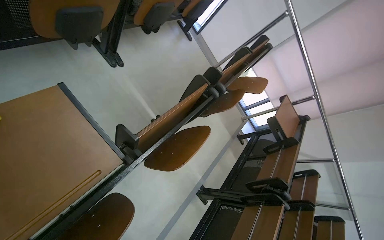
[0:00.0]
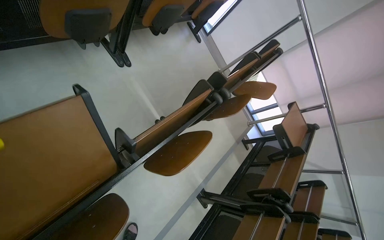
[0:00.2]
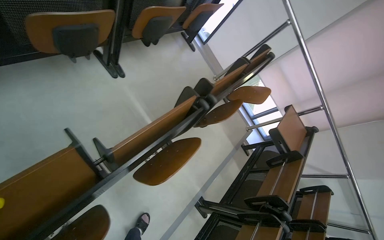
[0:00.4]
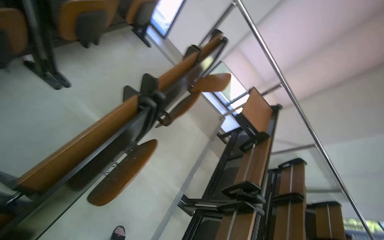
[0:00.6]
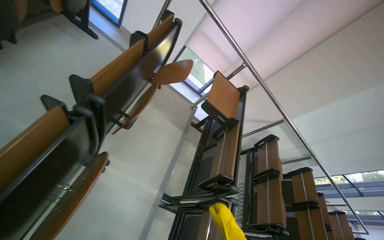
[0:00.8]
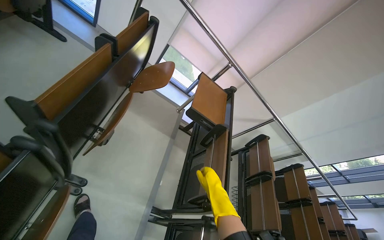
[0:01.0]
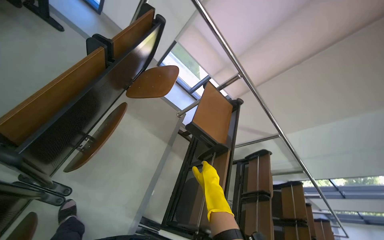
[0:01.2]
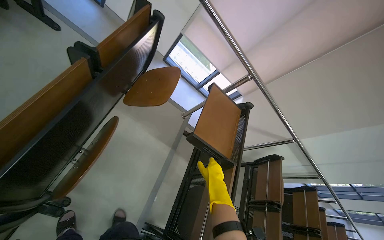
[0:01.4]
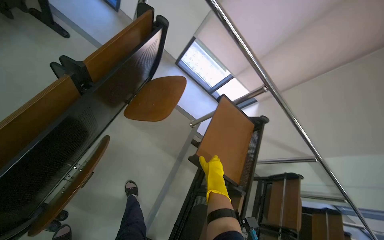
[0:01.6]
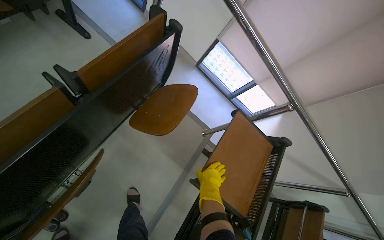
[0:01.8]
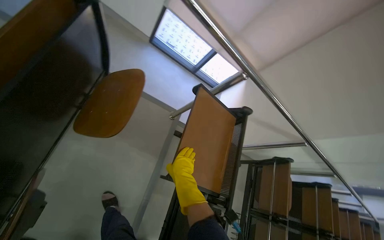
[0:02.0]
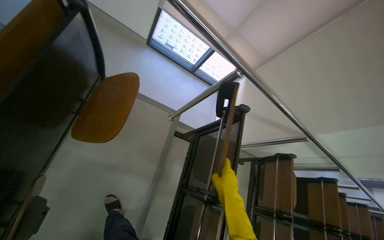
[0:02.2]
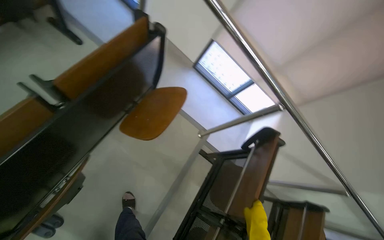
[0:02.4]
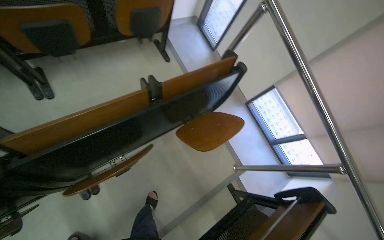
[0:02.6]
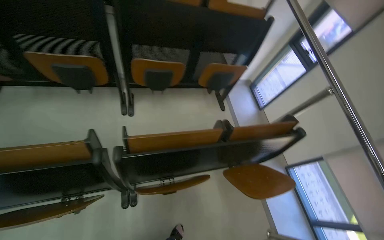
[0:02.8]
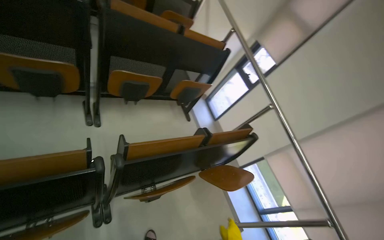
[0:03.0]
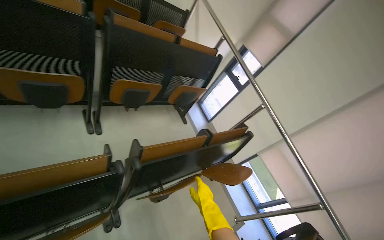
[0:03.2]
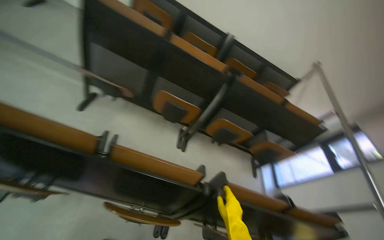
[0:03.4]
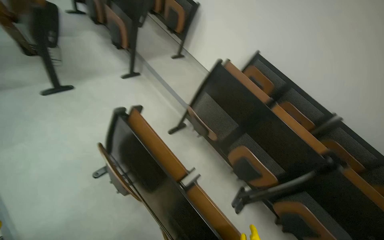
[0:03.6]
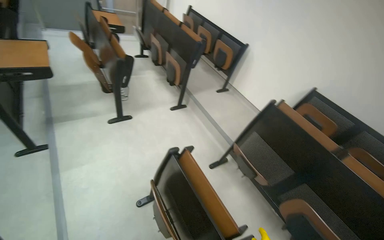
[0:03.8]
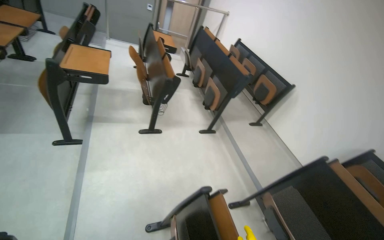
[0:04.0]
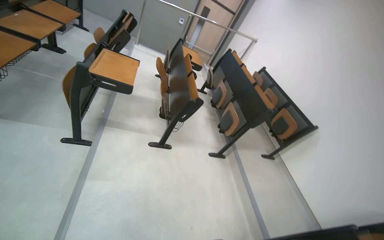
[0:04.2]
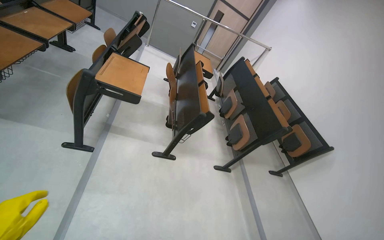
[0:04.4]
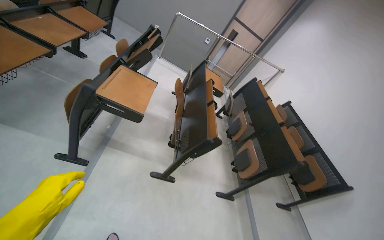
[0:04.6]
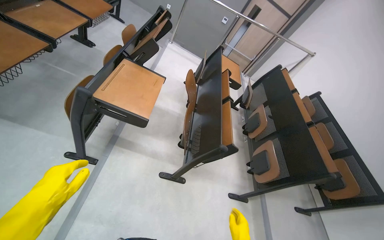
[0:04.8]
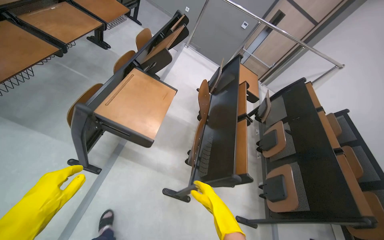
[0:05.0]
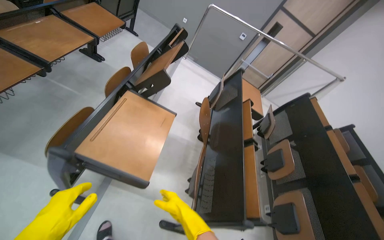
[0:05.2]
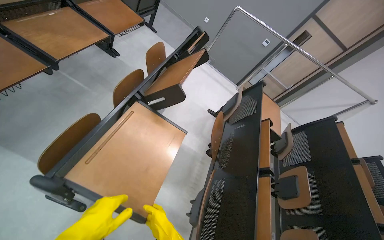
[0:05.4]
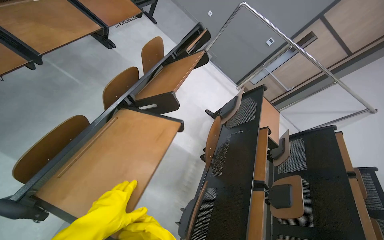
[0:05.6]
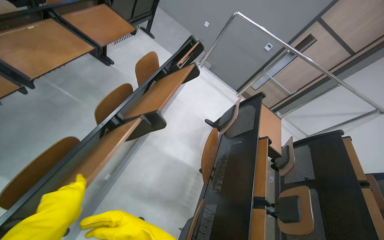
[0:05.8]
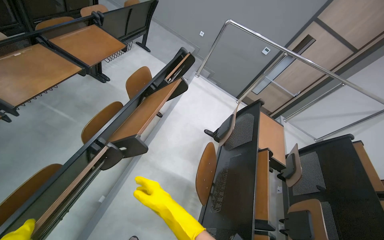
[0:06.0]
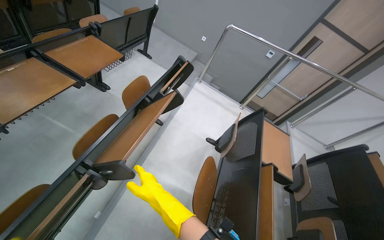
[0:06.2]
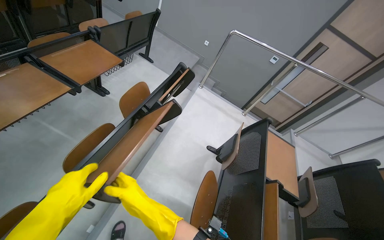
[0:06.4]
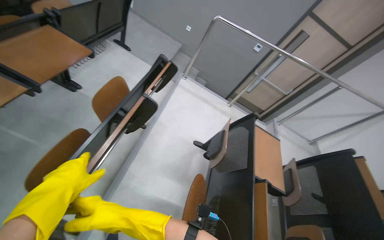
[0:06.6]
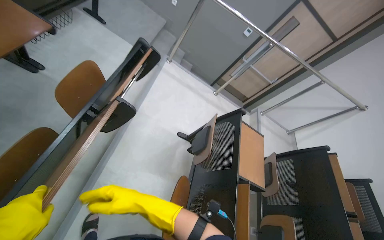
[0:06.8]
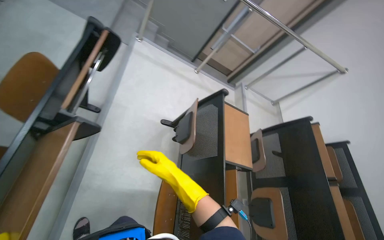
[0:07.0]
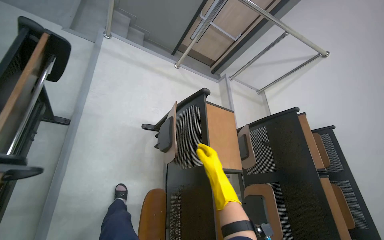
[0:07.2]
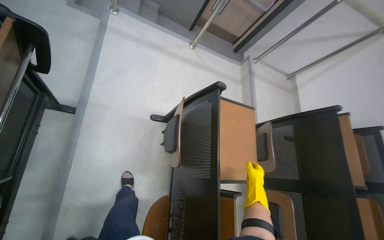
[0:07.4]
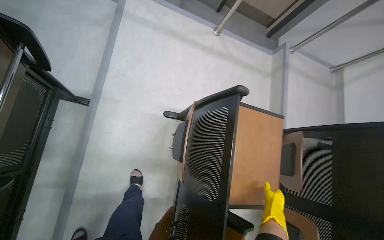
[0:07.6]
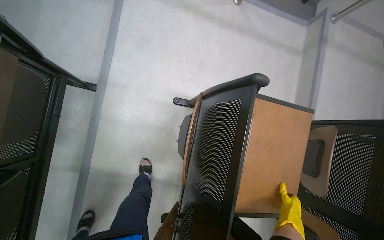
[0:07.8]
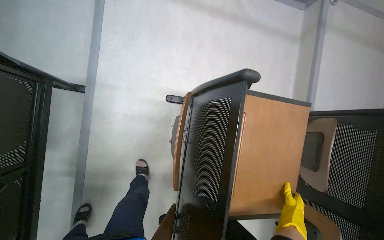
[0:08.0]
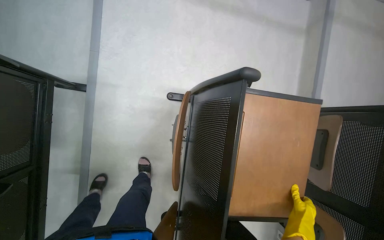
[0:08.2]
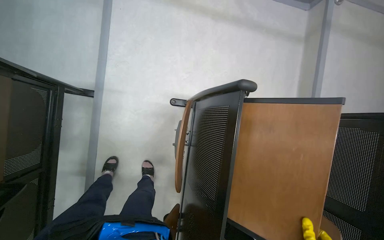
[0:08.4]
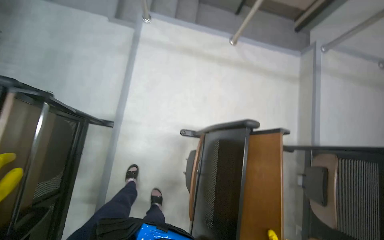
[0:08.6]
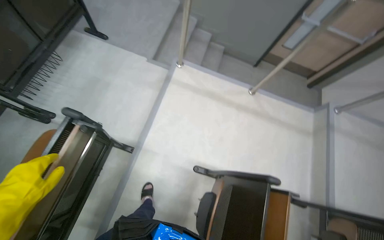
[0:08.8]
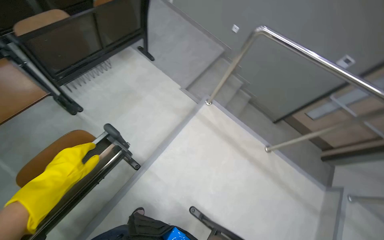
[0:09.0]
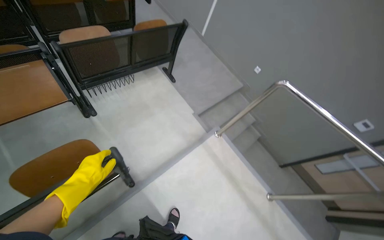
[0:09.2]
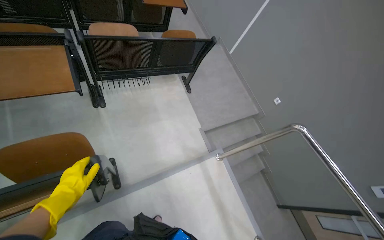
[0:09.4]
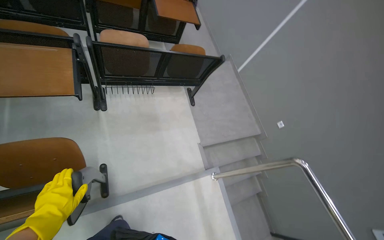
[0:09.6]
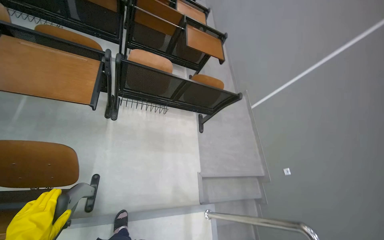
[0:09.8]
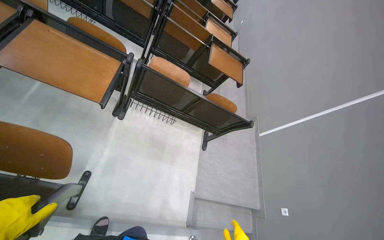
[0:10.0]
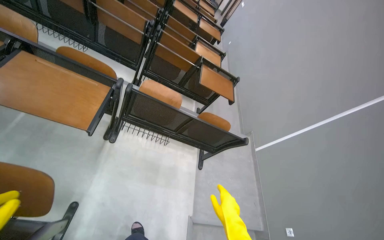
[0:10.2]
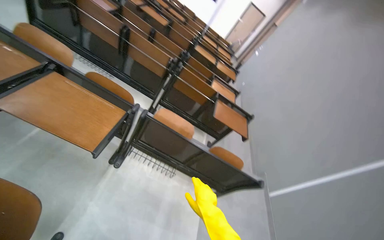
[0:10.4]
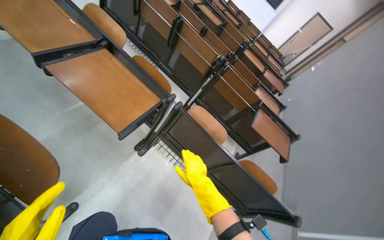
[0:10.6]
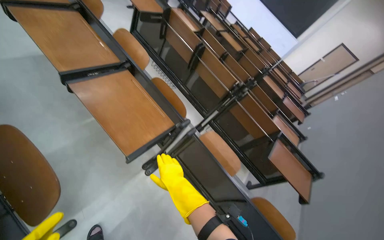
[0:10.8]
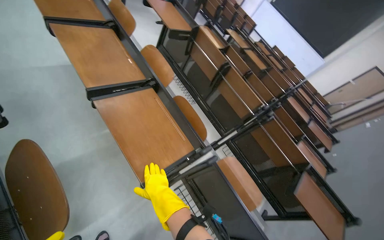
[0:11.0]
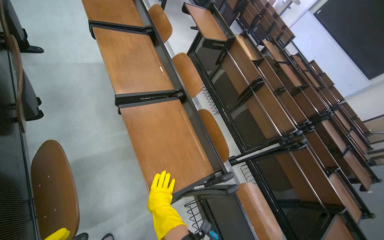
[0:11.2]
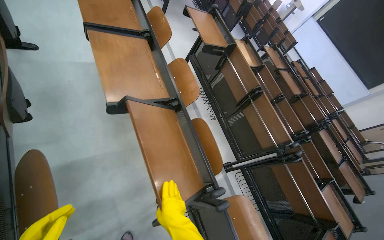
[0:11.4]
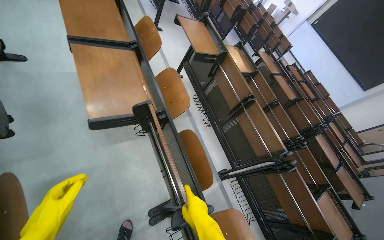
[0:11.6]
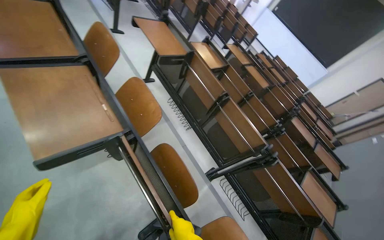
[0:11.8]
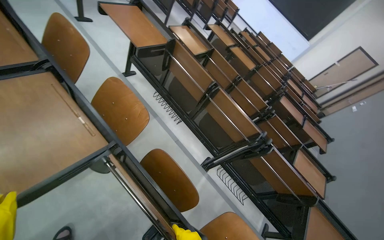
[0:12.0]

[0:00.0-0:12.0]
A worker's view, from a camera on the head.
Job: organizing items.
The whole recording: Closing lecture hall desks. The worker closes the foldable desks in the lecture hall.
0.0 to 1.6 s: The camera travels some 1 m.
1.6 to 3.0 s: The wearer moves some 40 cm. The head turns to the left by roughly 45 degrees. The camera pitches upward, by roughly 30 degrees.
3.0 to 4.4 s: The camera is carried approximately 1 m. The wearer's head swings approximately 100 degrees to the left. The camera pitches upward, by roughly 50 degrees.
4.4 to 6.0 s: The camera travels approximately 1.5 m. The head rotates approximately 20 degrees to the left.
6.0 to 7.6 s: The wearer moves some 1 m. The wearer looks some 35 degrees further downward.
7.6 to 9.0 s: The wearer looks approximately 30 degrees further to the left. The view tilts approximately 20 degrees upward.
9.0 to 10.4 s: The head travels some 50 cm. The head turns to the left by some 65 degrees. The camera pitches upward, by approximately 45 degrees.
10.4 to 12.0 s: The head travels some 70 cm. The wearer looks roughly 25 degrees further to the left.

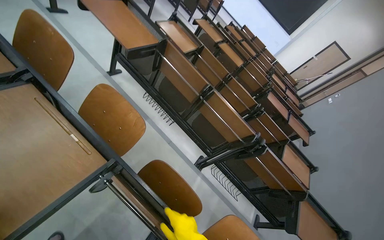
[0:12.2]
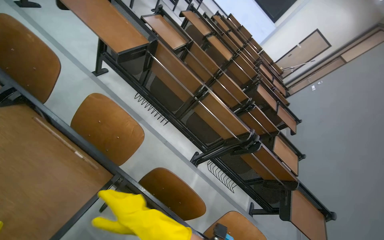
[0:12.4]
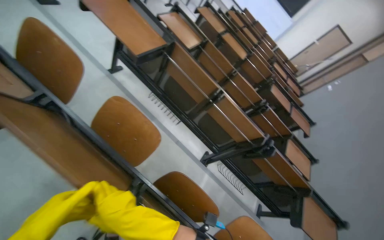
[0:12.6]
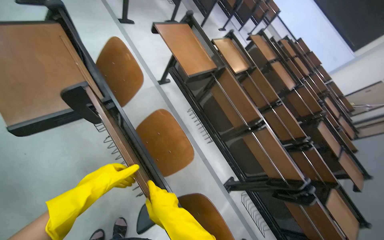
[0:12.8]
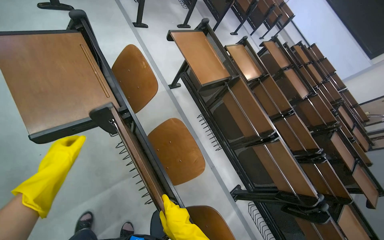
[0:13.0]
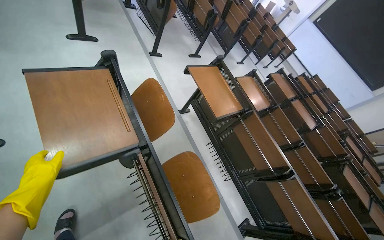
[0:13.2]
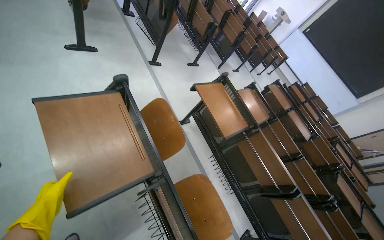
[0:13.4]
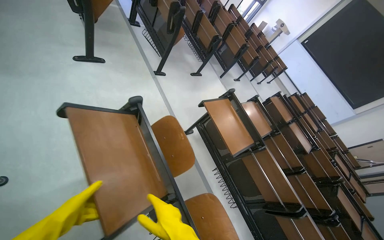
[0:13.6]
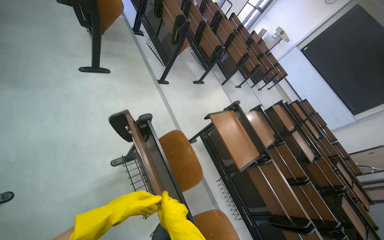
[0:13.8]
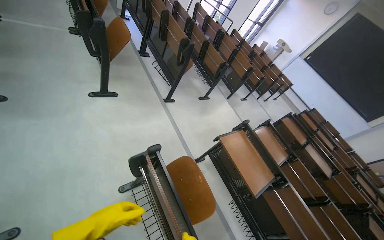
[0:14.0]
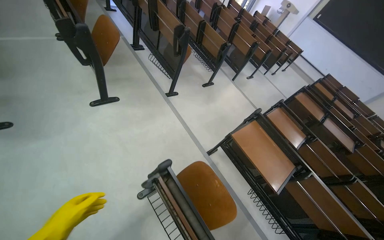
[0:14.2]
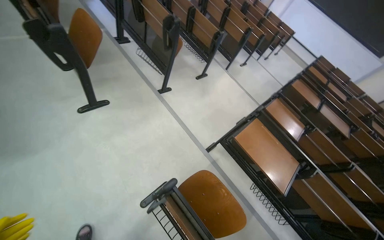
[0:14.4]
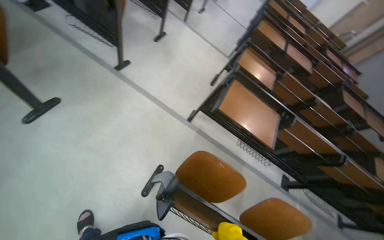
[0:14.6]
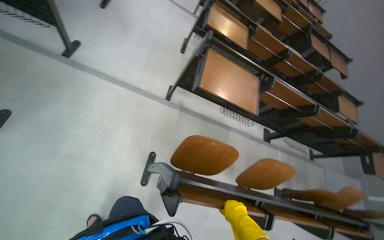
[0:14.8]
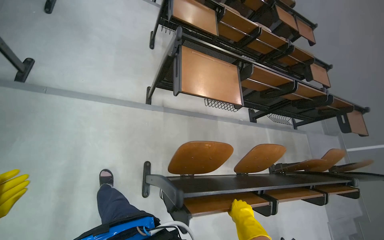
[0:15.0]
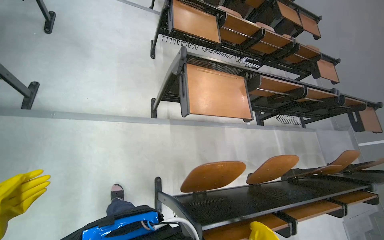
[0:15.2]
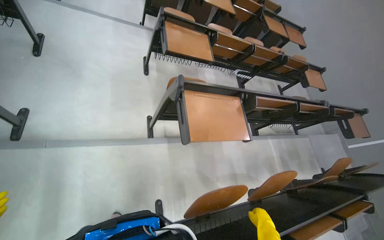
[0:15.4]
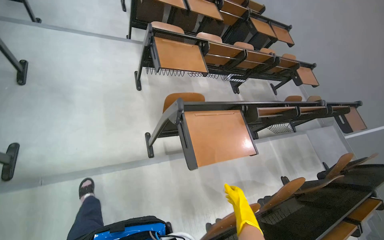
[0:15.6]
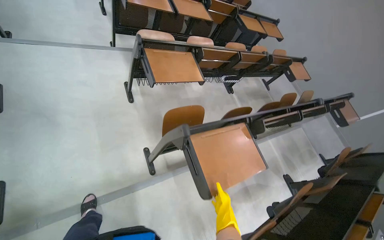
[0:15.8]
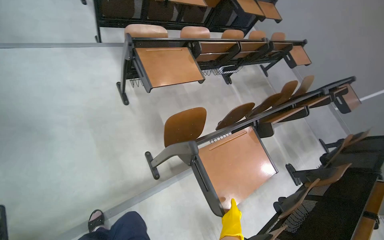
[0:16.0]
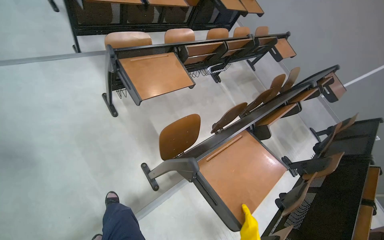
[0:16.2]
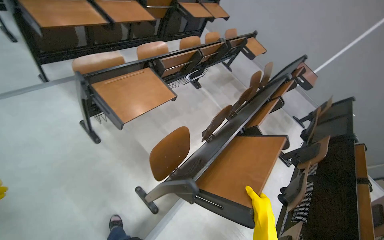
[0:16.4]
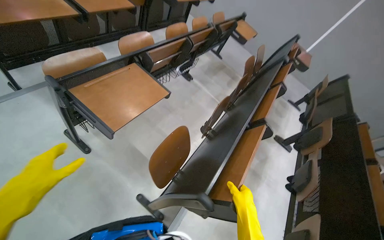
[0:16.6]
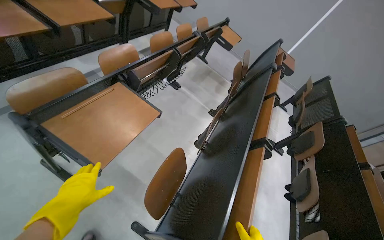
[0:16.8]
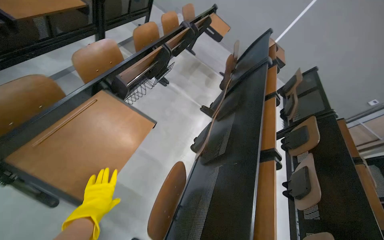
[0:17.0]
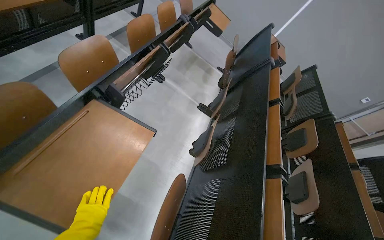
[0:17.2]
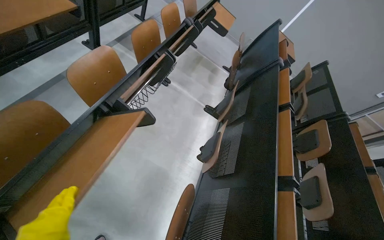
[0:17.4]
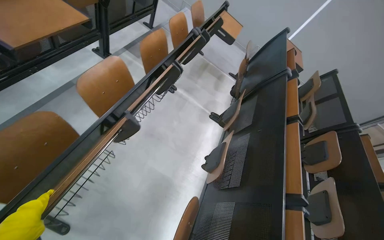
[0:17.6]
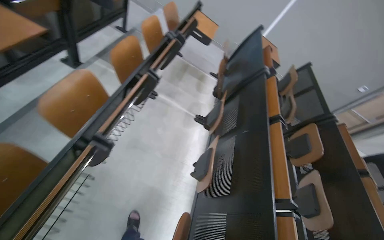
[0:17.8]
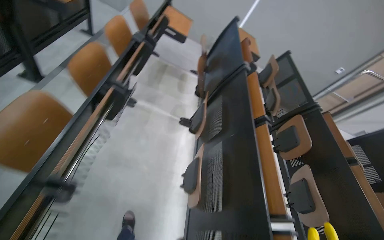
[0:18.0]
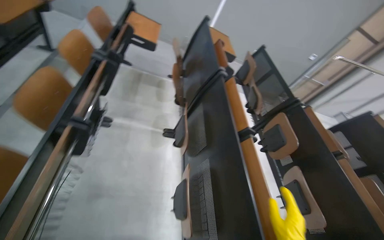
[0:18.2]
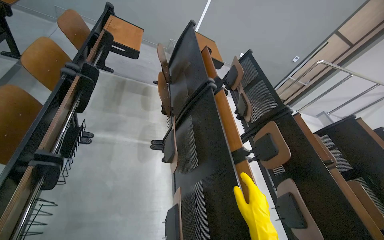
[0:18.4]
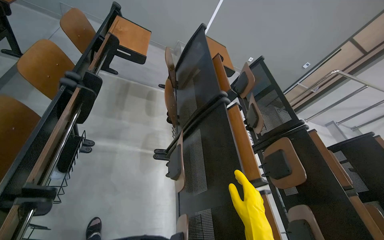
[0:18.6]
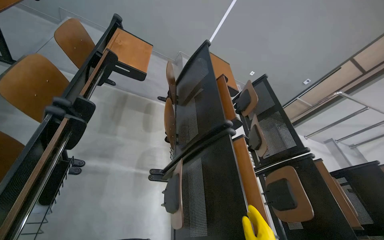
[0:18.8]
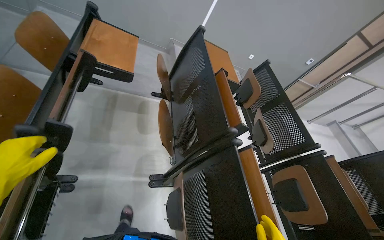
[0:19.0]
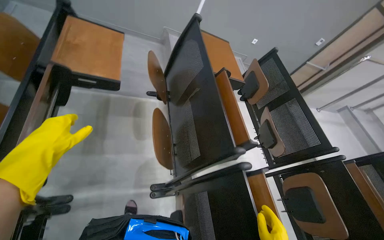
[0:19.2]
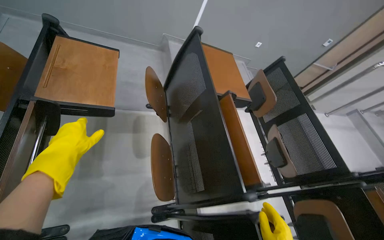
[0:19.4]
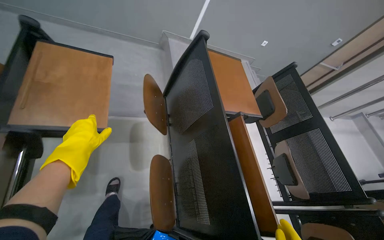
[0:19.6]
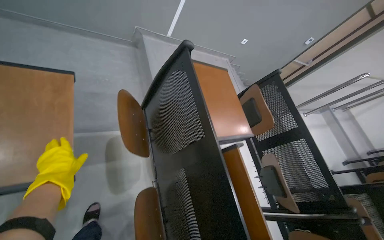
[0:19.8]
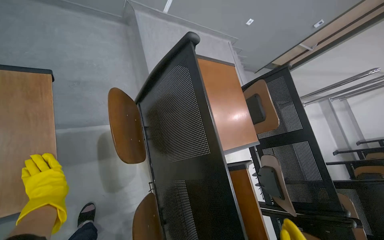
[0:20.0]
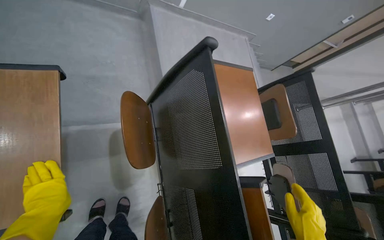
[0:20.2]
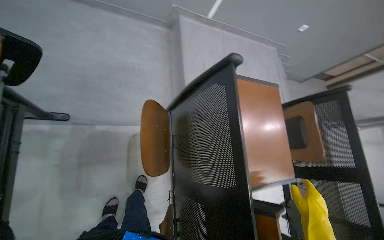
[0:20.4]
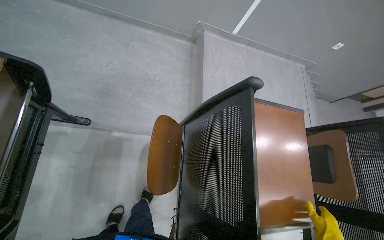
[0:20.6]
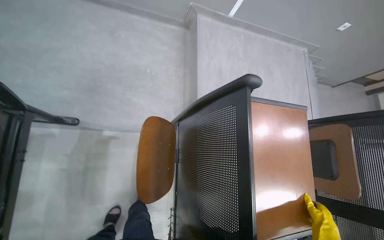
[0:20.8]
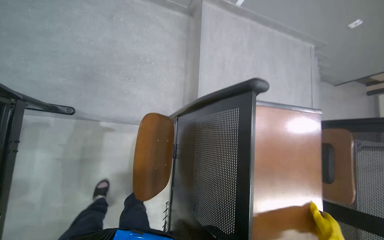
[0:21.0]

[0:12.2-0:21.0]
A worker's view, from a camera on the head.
Job: organizing items.
The whole recording: Closing lecture hall desks. The worker closes the foldable desks in the lecture hall.
12.2 to 13.6 s: The wearer moves approximately 80 cm.
13.6 to 15.2 s: The wearer moves roughly 90 cm. The wearer looks some 60 degrees further to the right. The view tilts some 35 degrees downward.
15.2 to 16.6 s: The camera is carried approximately 90 cm. The head turns to the right by roughly 45 degrees.
16.6 to 18.0 s: The wearer moves roughly 80 cm. The head rotates some 25 degrees to the right.
18.0 to 19.6 s: The camera travels roughly 1.5 m. The view tilts about 15 degrees downward.
19.6 to 21.0 s: The head travels roughly 70 cm. The view tilts roughly 15 degrees downward.
